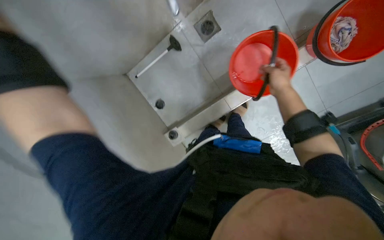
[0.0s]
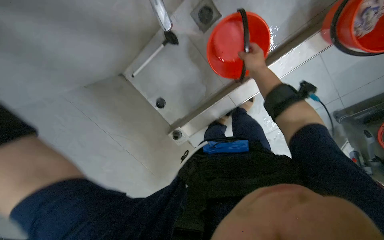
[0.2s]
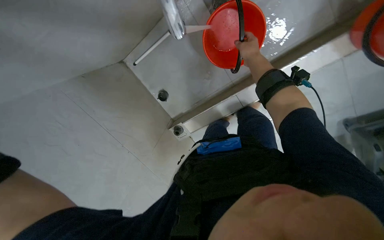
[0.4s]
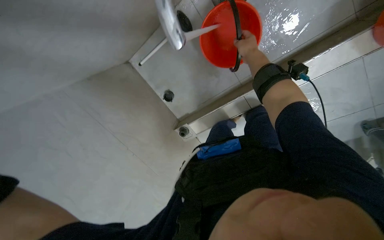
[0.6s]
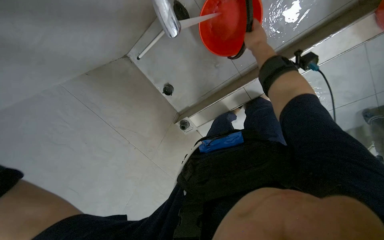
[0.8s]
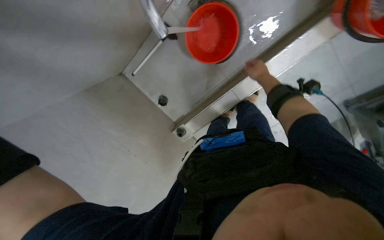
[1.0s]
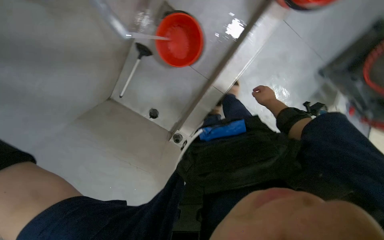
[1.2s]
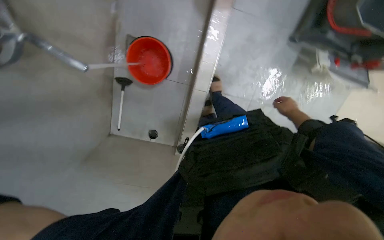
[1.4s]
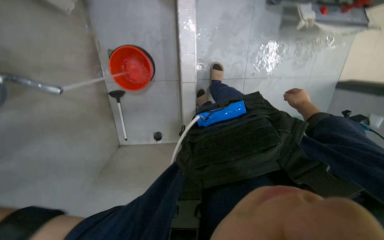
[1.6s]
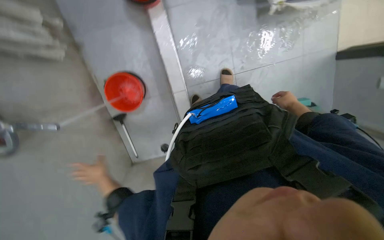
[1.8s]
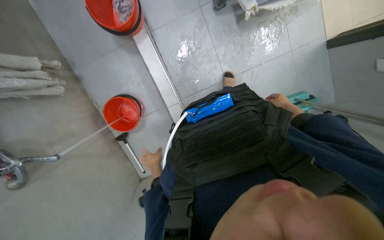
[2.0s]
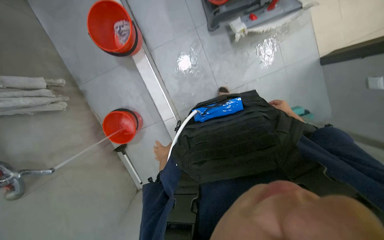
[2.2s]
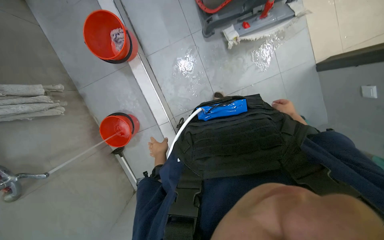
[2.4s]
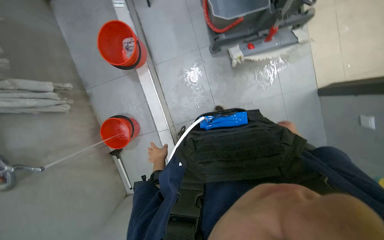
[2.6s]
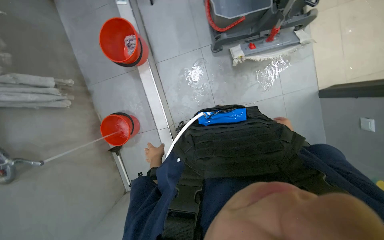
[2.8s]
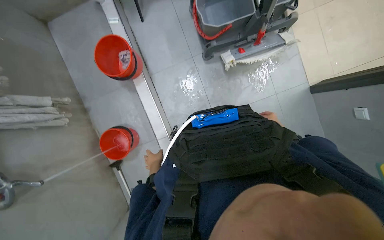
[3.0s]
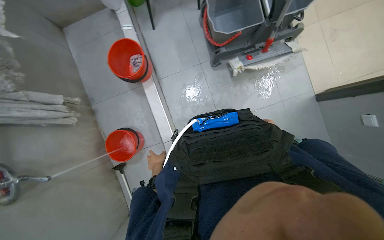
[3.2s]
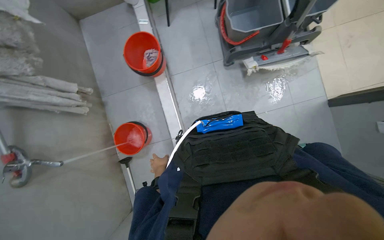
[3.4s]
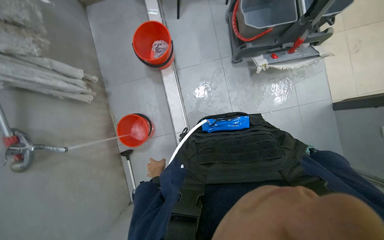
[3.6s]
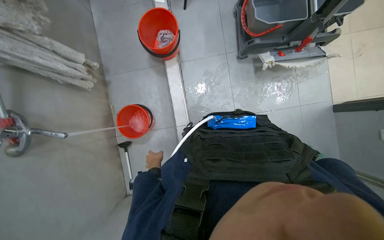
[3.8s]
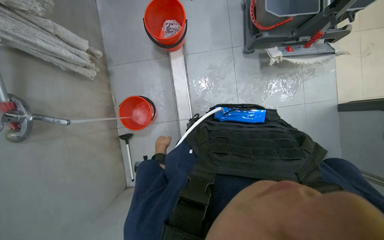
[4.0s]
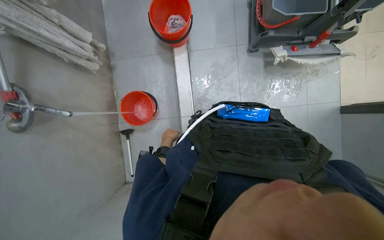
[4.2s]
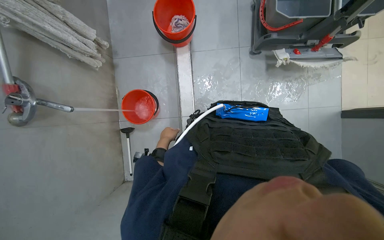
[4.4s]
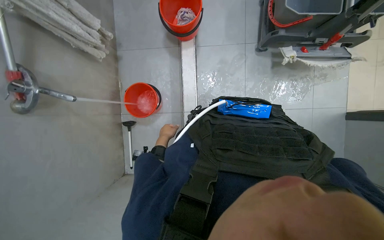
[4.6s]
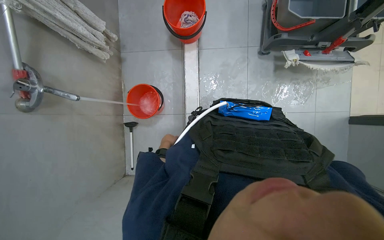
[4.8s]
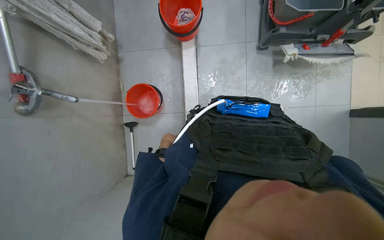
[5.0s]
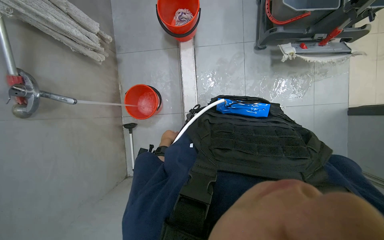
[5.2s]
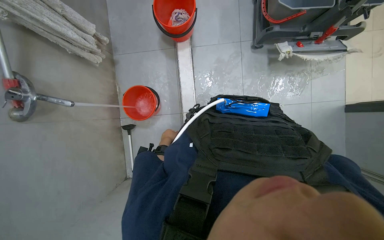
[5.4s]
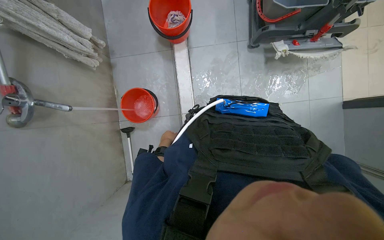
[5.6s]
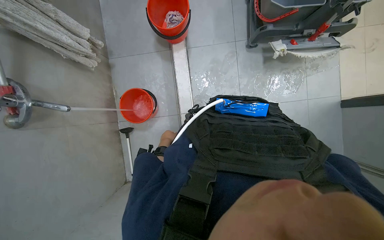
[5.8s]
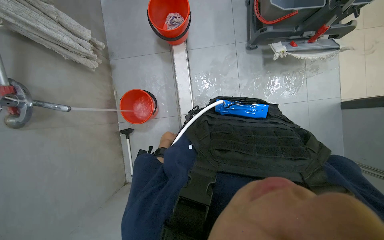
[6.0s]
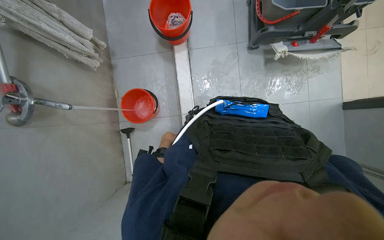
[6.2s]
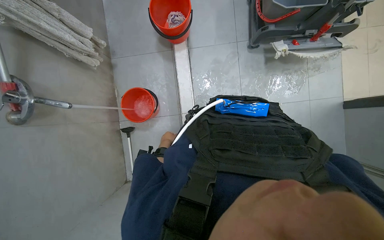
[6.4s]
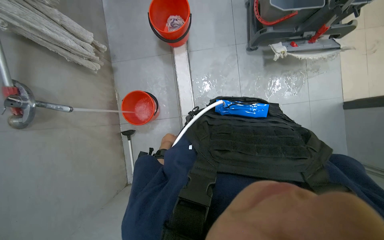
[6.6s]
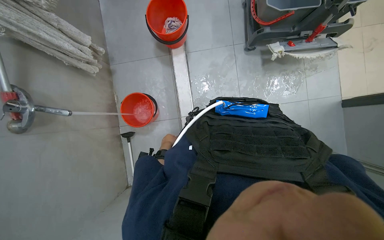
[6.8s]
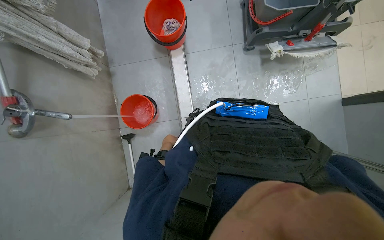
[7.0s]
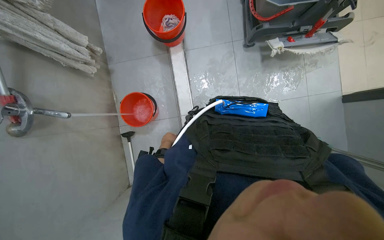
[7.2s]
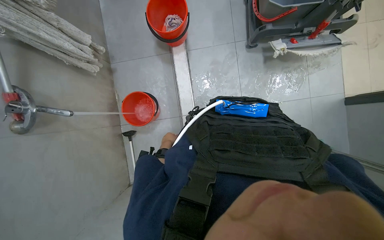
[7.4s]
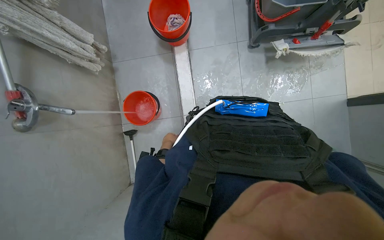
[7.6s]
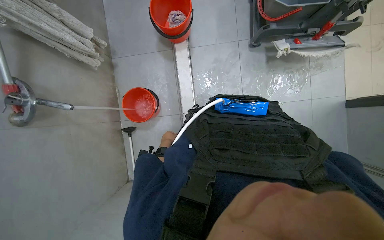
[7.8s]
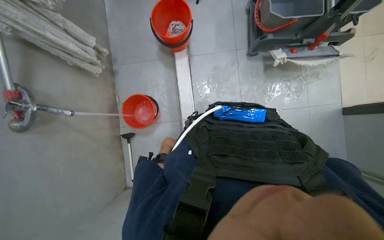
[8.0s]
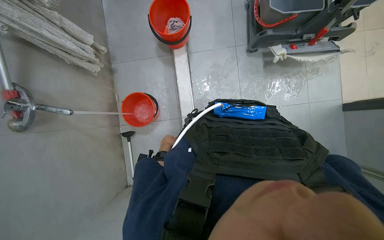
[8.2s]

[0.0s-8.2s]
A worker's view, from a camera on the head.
Job: preparing cleaning supplies.
The whole recording: Organizing trash and filling mop bucket. The worker organizes the trash and fills the mop bucket with water.
0.0s to 1.6s: The scene turns approximately 55 degrees counterclockwise in the picture.
1.6s to 3.2s: The wearer looks some 20 degrees further upward.
3.2s to 5.0s: The wearer moves roughly 70 cm. The view swings approximately 15 degrees to the right. The scene rotates clockwise by roughly 45 degrees.

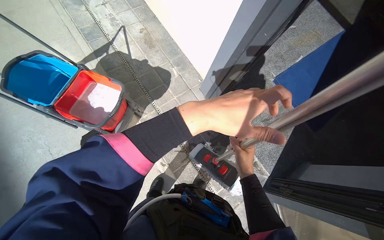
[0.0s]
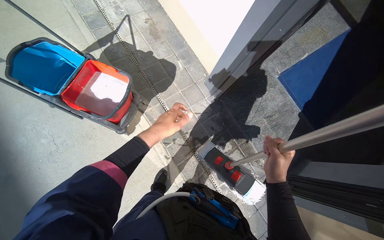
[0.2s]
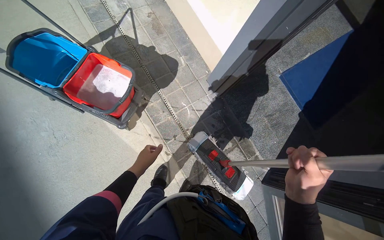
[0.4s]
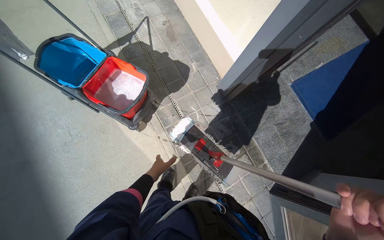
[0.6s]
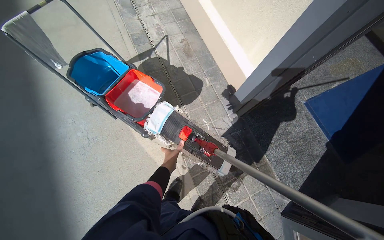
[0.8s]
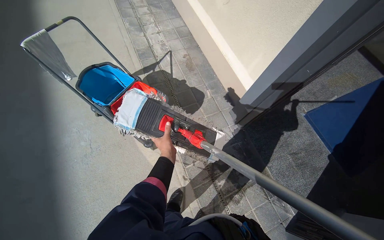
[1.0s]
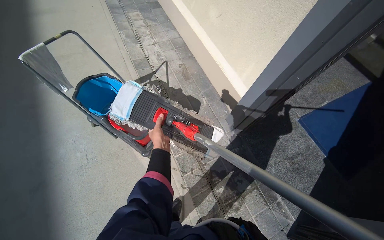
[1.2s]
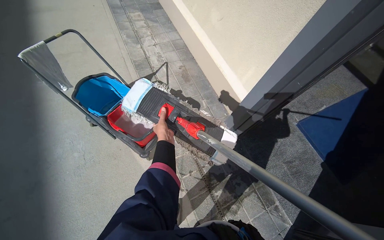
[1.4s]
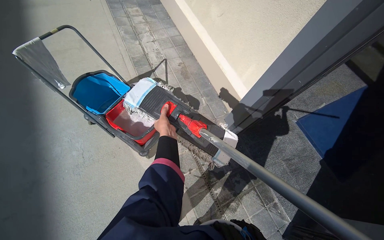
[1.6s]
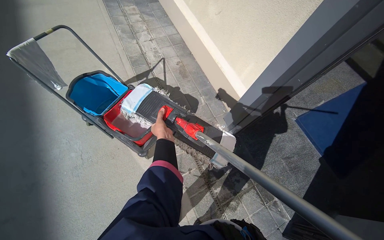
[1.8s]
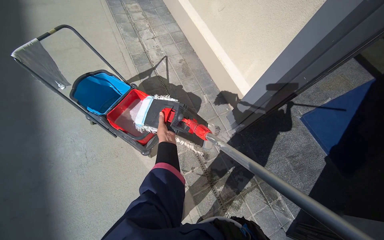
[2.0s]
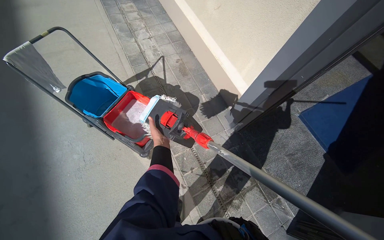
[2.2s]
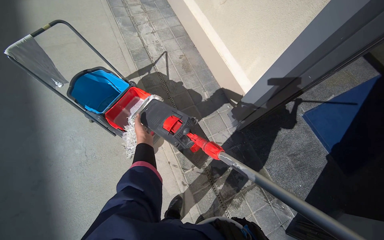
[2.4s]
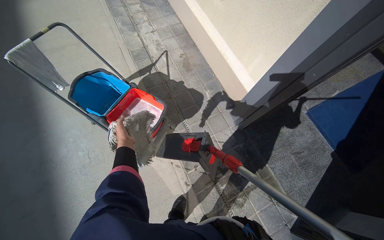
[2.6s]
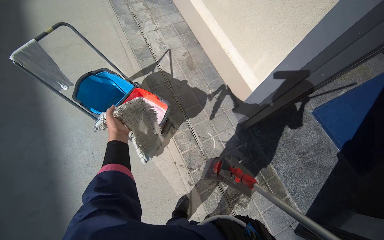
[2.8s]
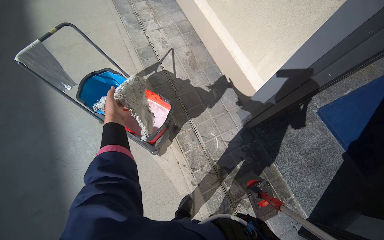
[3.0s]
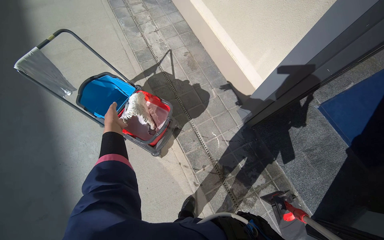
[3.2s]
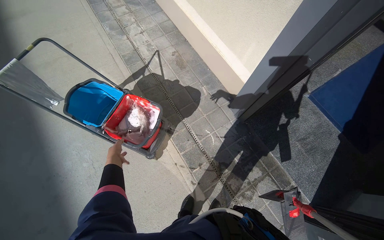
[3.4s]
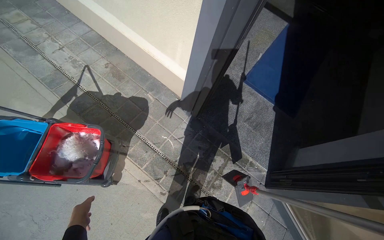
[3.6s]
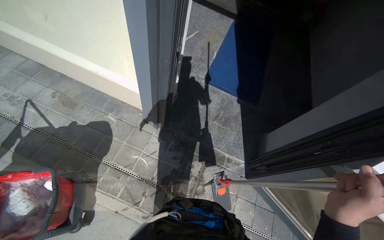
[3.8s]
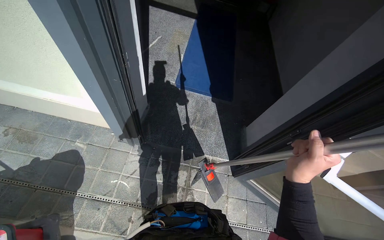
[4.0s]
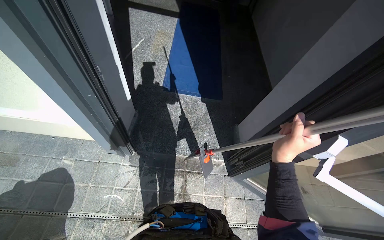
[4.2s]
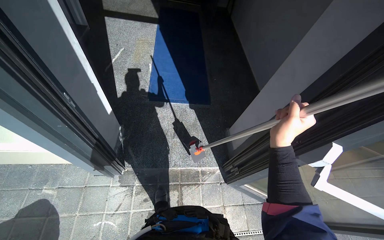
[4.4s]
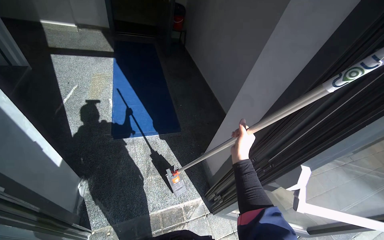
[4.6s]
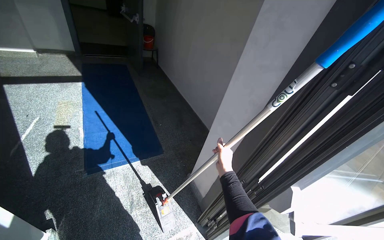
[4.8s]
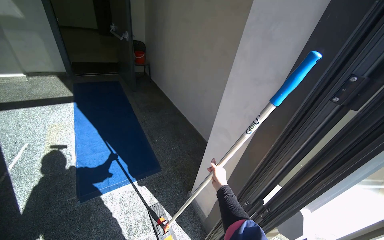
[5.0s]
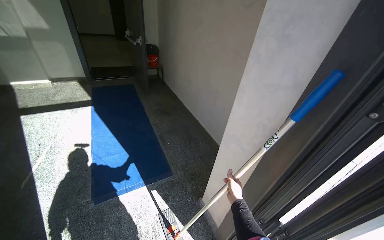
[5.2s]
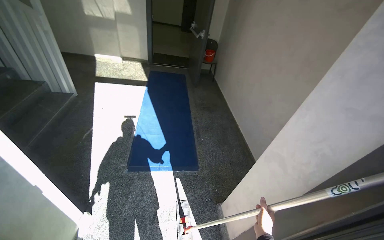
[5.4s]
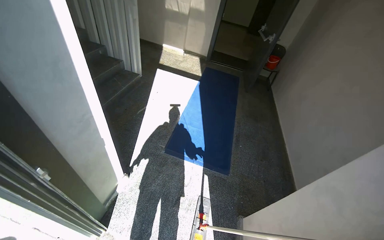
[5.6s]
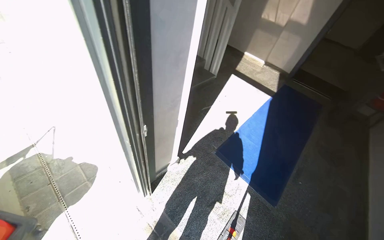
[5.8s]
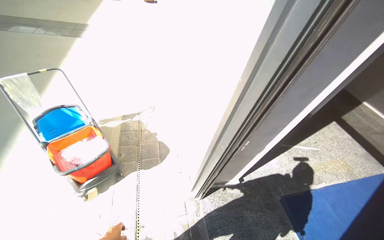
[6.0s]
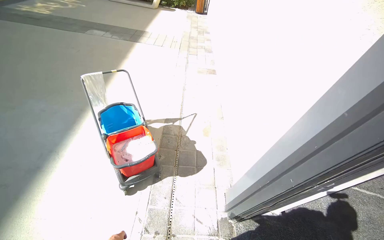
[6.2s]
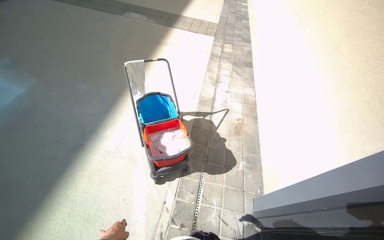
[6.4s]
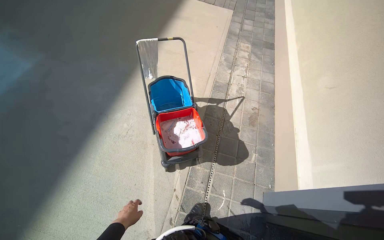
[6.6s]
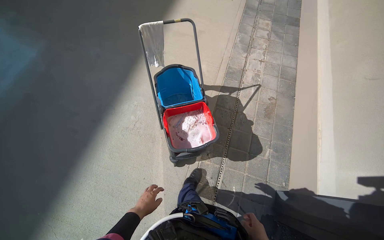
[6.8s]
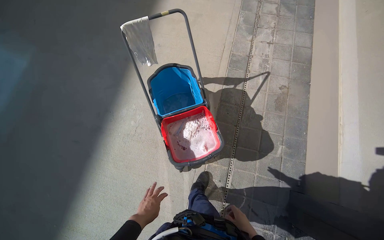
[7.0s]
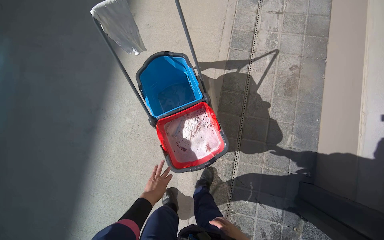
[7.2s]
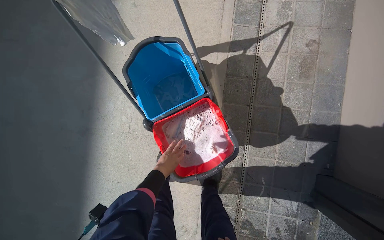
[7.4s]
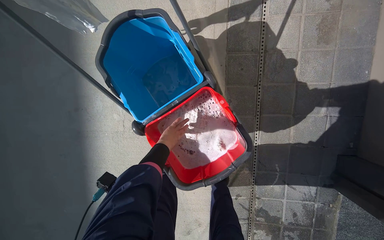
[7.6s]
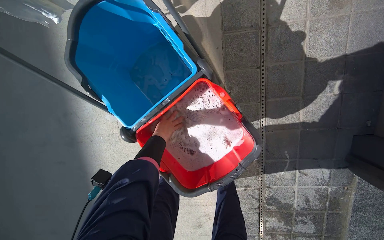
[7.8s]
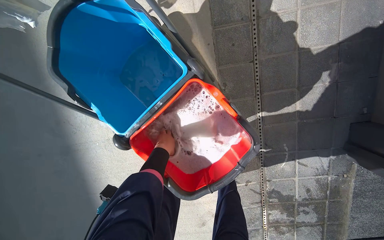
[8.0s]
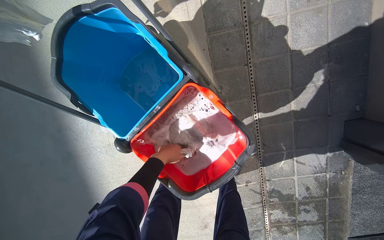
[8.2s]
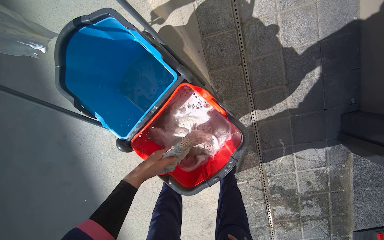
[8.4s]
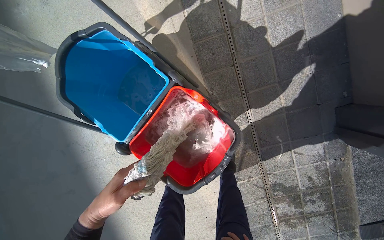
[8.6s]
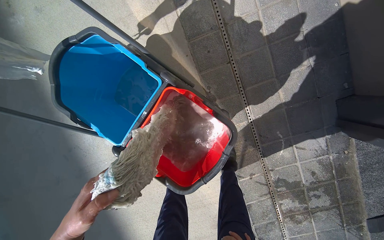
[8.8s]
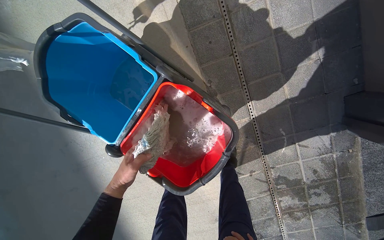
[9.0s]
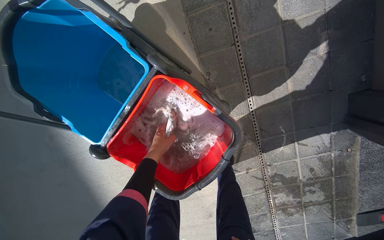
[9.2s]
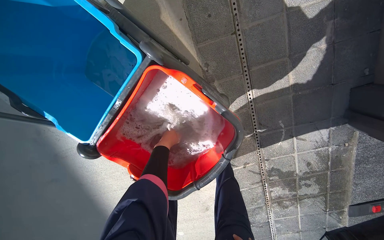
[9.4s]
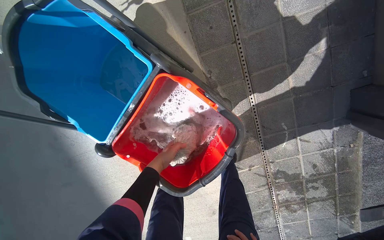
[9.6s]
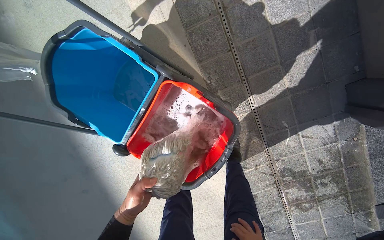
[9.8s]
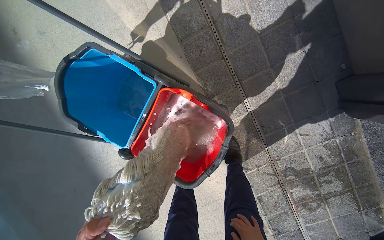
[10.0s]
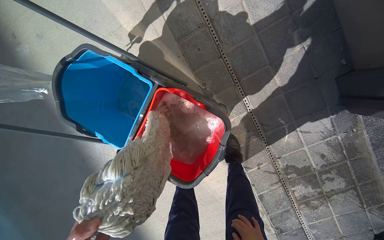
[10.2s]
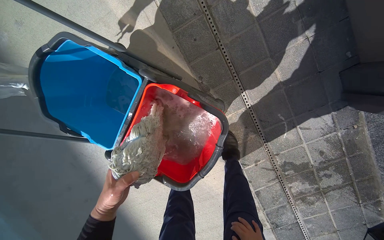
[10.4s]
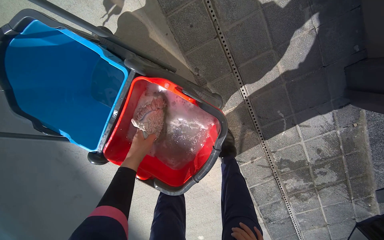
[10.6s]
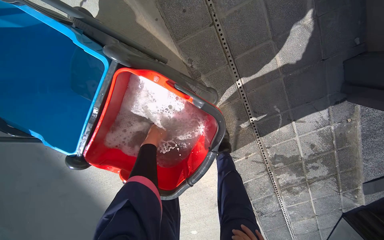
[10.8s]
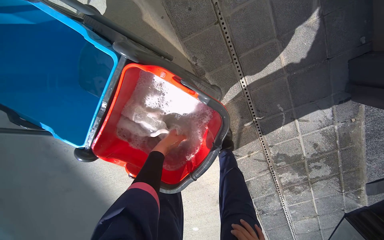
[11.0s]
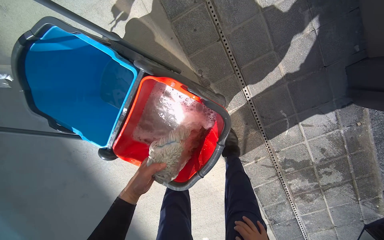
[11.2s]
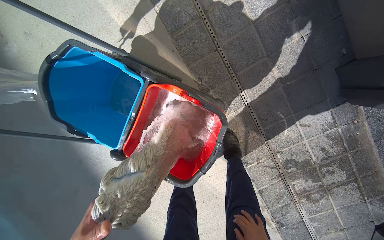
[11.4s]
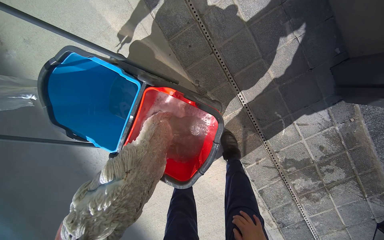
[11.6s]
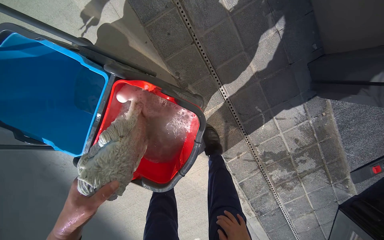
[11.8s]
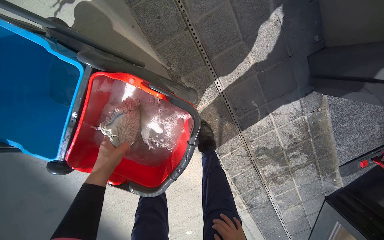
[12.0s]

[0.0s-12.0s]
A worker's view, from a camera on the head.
Job: preparing cleaning supplies.
The whole recording: Washing mop head. The worker washes and wrings the mop head in the bucket.
0.0s to 1.6s: The left hand shifts approximately 35 cm to the left and farther from the camera.
1.6s to 3.0s: The left hand is displaced to the left by some 25 cm.
3.0s to 4.4s: The camera is carried some 60 cm. The wearer looks roughly 65 degrees further to the right.
4.4s to 6.0s: The wearer looks approximately 80 degrees further to the left. The wearer looks approximately 20 degrees further upward.
6.0s to 7.6s: The camera is carried about 1 m. The camera is aimed approximately 30 degrees further to the left. The wearer looks some 45 degrees further downward.
7.6s to 9.0s: The left hand shifts approximately 10 cm nearer to the camera.
